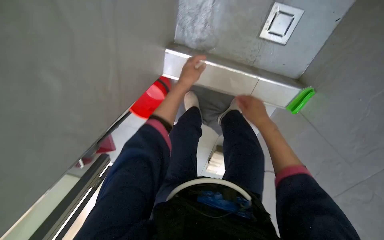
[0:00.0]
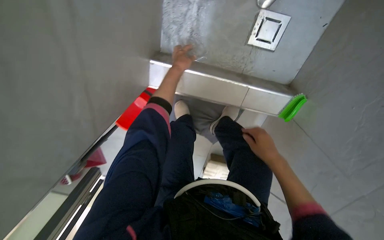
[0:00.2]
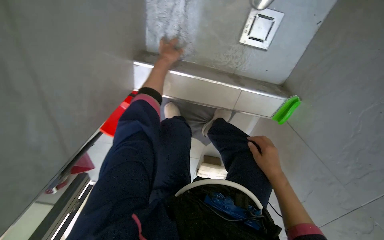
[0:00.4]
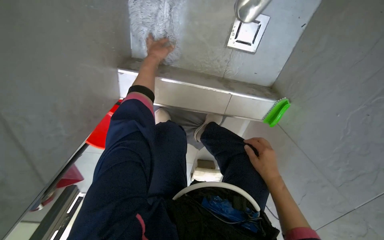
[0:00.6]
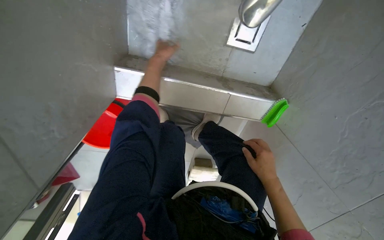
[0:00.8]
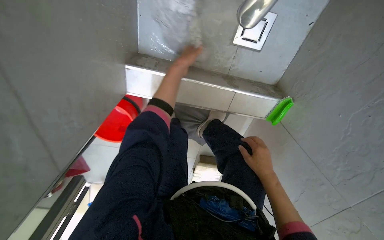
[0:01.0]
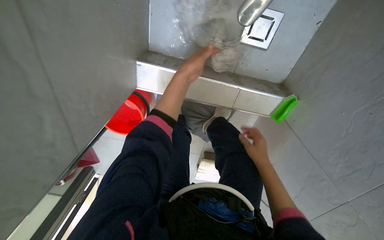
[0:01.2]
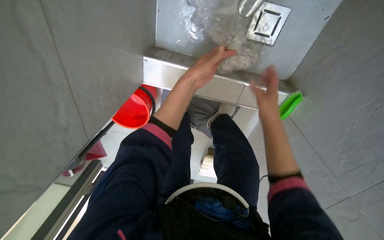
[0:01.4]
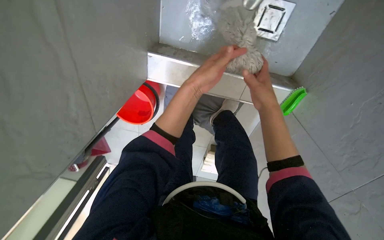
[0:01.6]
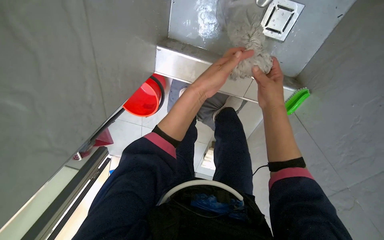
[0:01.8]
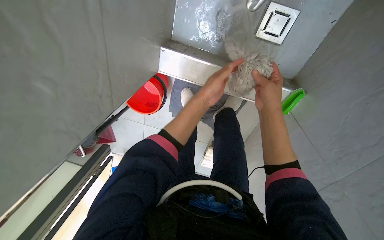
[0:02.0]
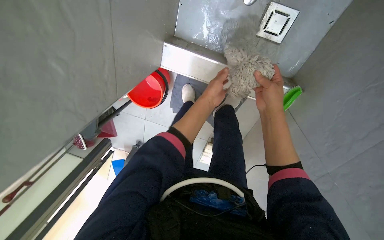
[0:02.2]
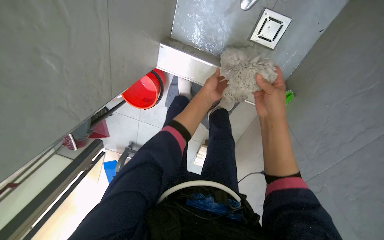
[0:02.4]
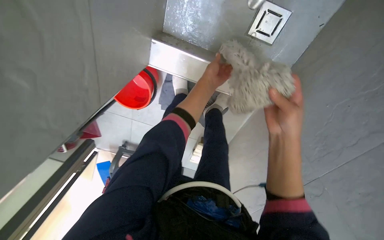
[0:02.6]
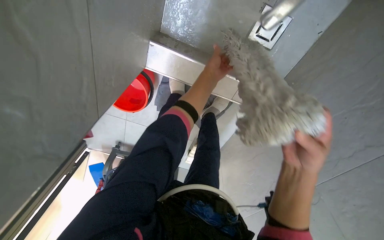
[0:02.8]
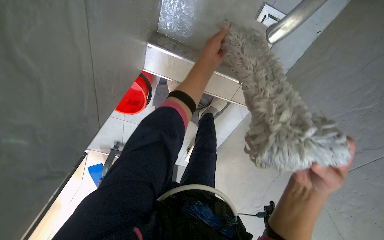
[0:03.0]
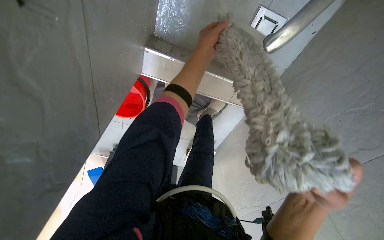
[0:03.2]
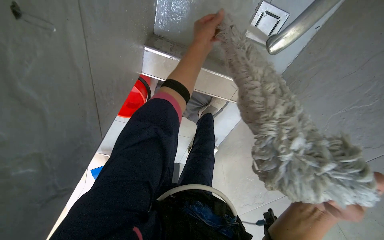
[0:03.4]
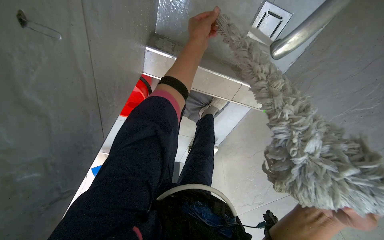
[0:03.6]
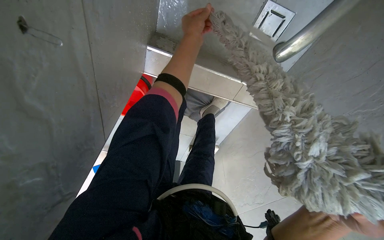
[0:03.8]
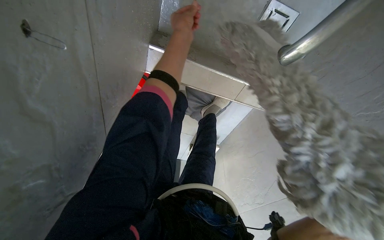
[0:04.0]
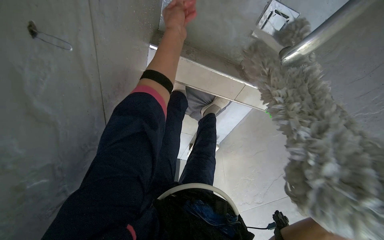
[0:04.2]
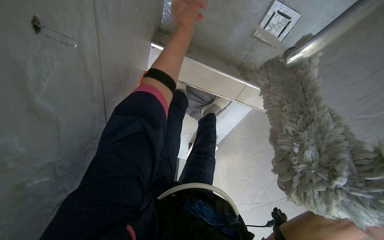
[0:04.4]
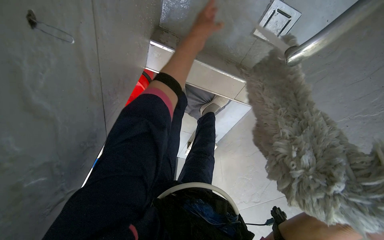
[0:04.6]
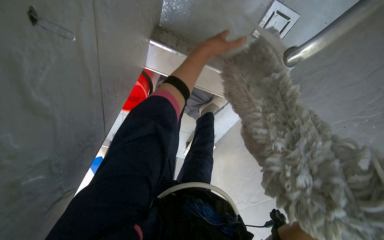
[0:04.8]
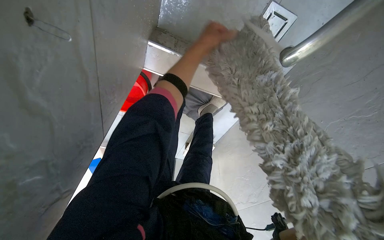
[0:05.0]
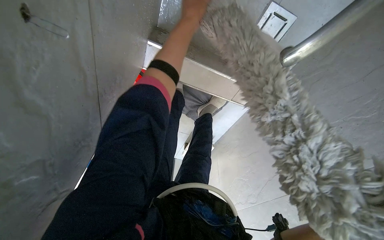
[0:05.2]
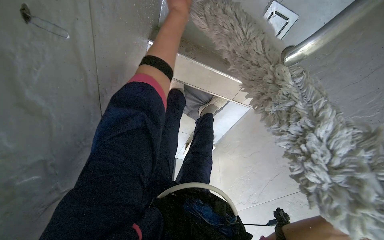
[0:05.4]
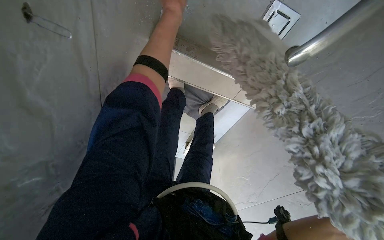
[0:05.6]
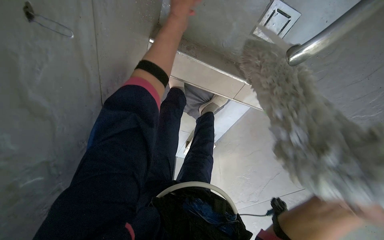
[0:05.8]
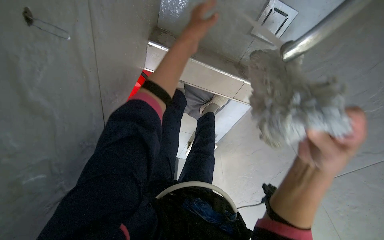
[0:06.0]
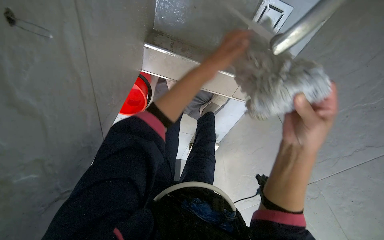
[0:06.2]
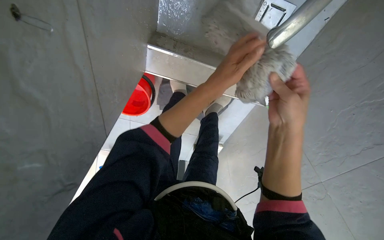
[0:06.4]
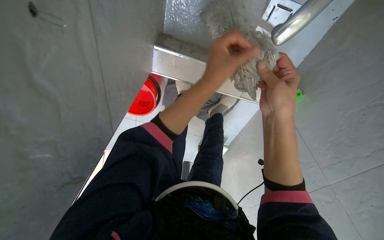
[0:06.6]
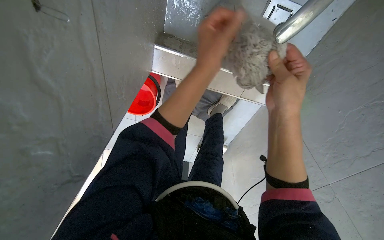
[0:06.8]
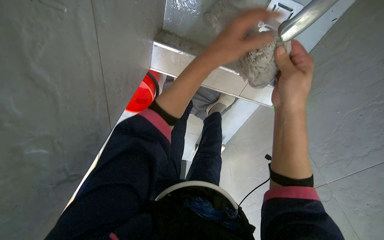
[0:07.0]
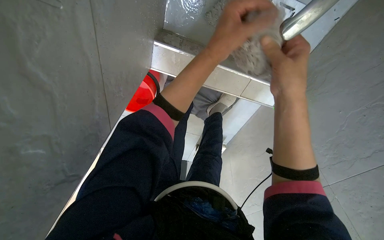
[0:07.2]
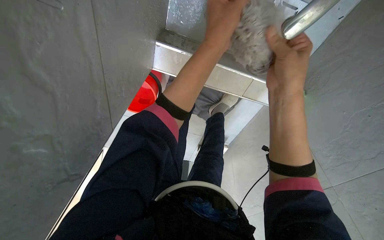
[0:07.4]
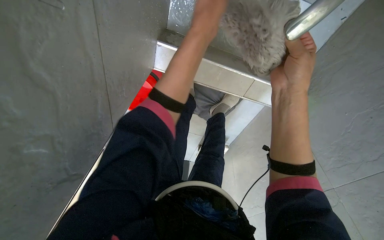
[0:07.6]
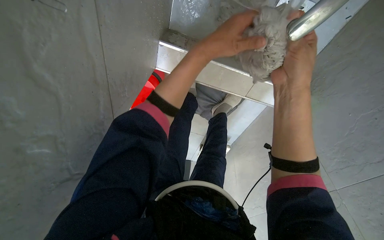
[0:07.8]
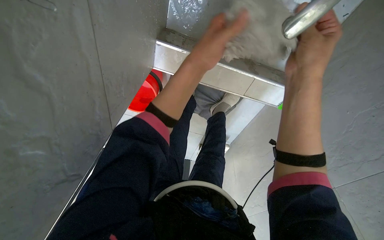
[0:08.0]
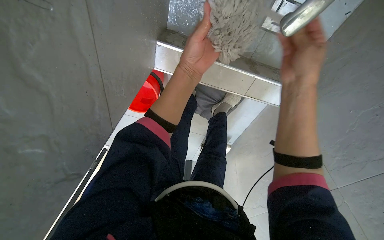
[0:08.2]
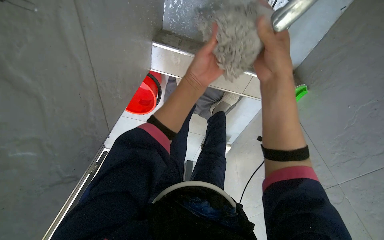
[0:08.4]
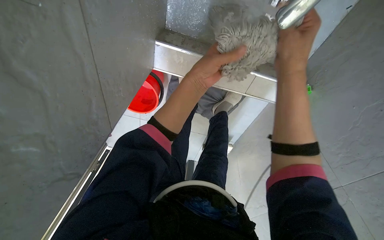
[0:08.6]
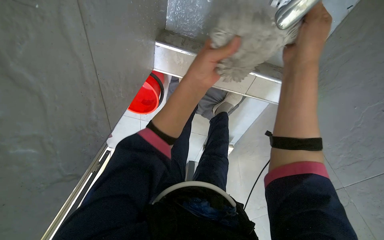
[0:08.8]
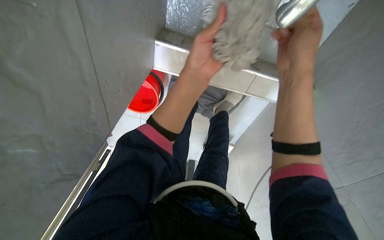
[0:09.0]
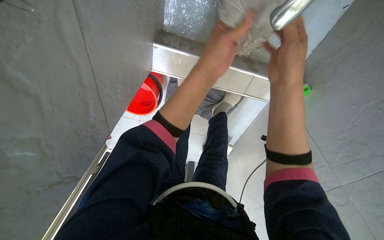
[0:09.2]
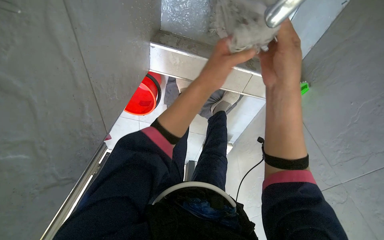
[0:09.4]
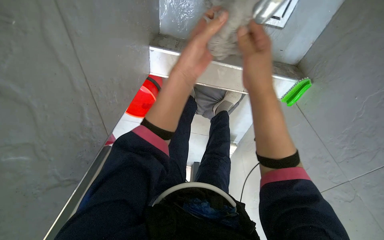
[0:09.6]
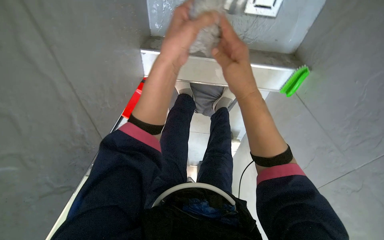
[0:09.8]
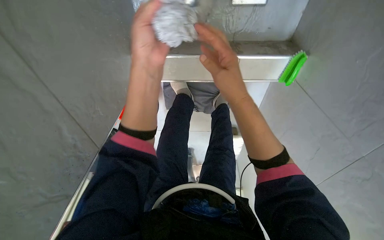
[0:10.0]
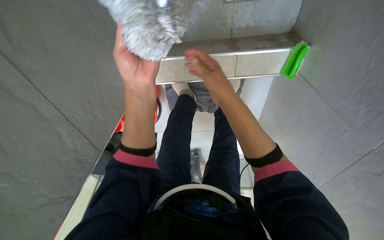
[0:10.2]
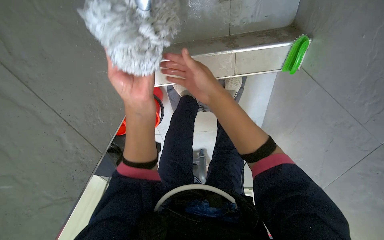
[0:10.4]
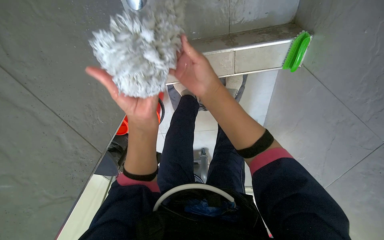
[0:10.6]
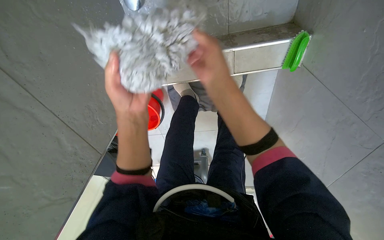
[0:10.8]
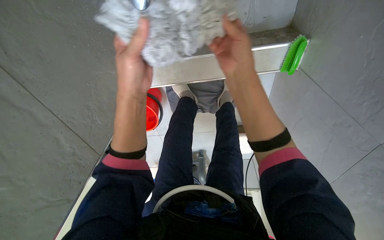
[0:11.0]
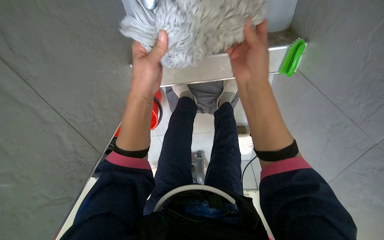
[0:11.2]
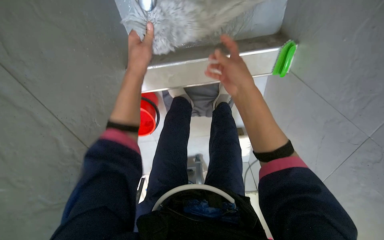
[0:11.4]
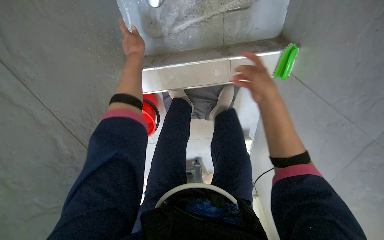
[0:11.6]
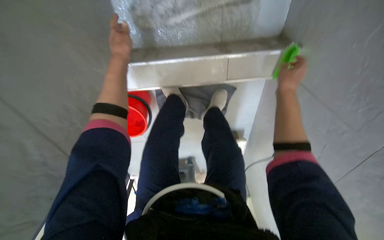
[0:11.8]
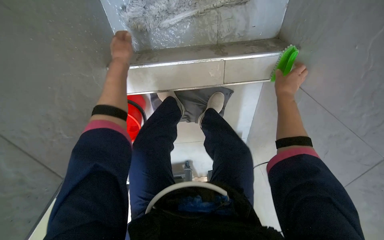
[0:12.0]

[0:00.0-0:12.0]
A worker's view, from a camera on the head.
Job: preparing cleaning supplies.
The whole recording: Preparing mop for cleaning. The worker attaches and cleans the mop head.
0:01.6 to 0:03.0: The left hand shifts roughly 10 cm up the picture. Meanwhile the right hand travels nearer to the camera and down the picture by some 30 cm.
0:03.0 to 0:04.4: The left hand heads to the left and up the picture, covering approximately 15 cm.
0:04.4 to 0:06.0: The left hand moves approximately 10 cm up the picture and comes back.
0:06.0 to 0:07.6: The left hand heads nearer to the camera, covering about 10 cm, and goes down the picture and returns, about 20 cm each way. Meanwhile the right hand shifts about 15 cm up the picture.
0:07.6 to 0:09.0: The left hand travels down the picture by some 15 cm.
0:09.0 to 0:10.4: The right hand travels farther from the camera by roughly 15 cm.
0:10.4 to 0:12.0: The right hand is displaced to the right and farther from the camera by roughly 35 cm; the left hand is displaced farther from the camera and up the picture by some 30 cm.

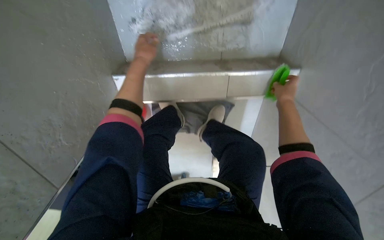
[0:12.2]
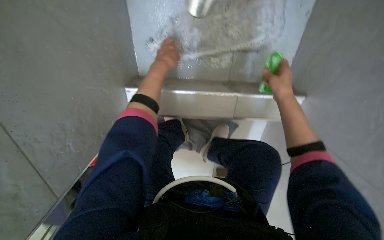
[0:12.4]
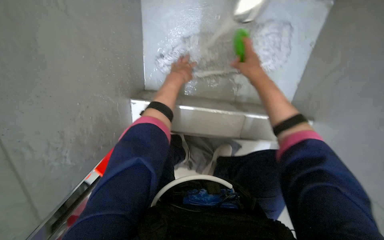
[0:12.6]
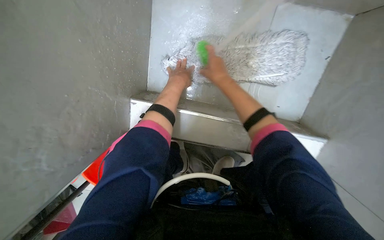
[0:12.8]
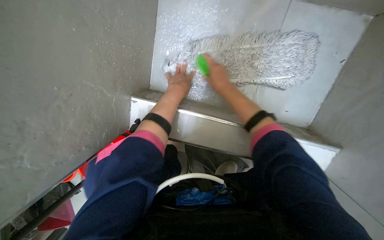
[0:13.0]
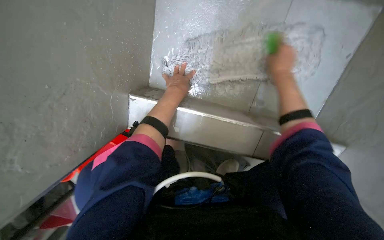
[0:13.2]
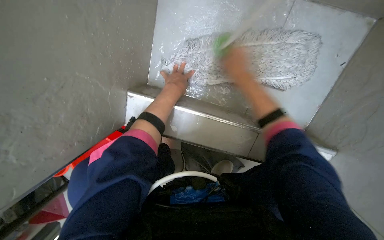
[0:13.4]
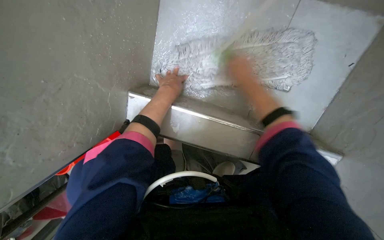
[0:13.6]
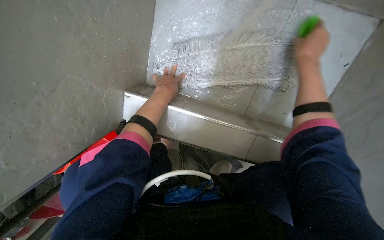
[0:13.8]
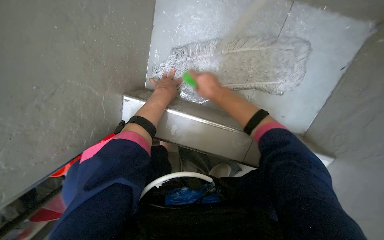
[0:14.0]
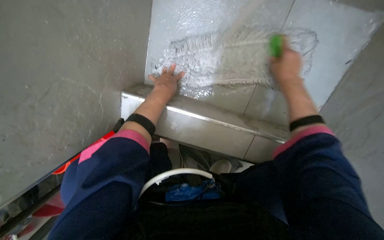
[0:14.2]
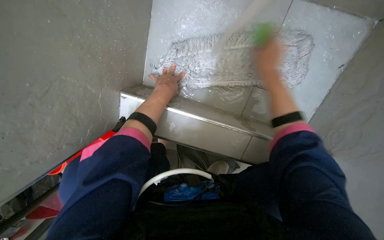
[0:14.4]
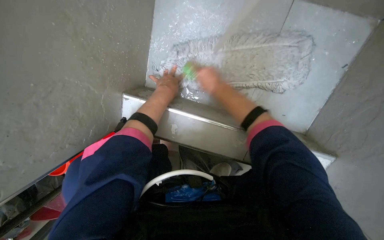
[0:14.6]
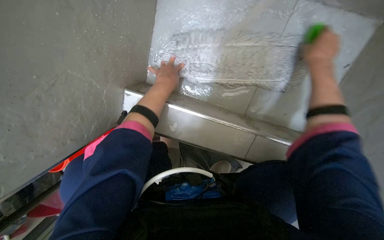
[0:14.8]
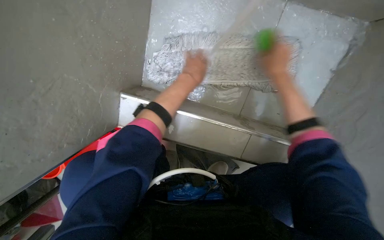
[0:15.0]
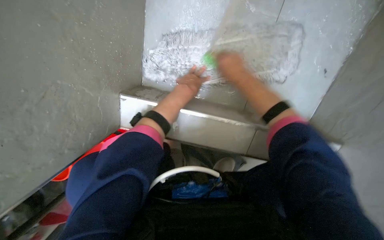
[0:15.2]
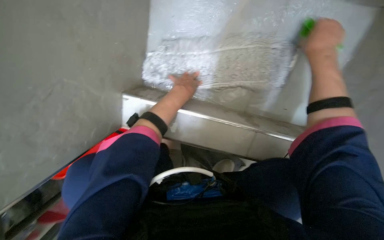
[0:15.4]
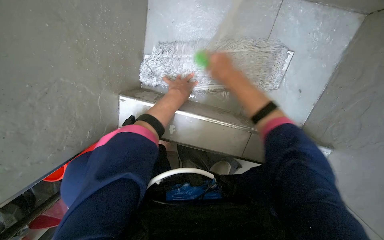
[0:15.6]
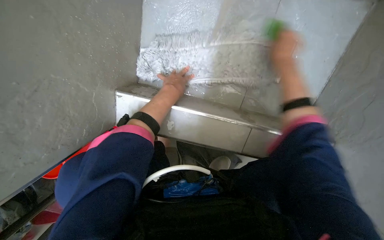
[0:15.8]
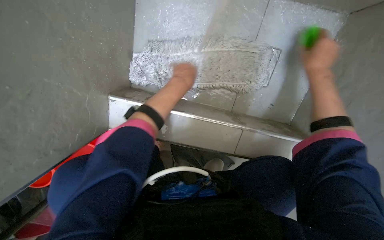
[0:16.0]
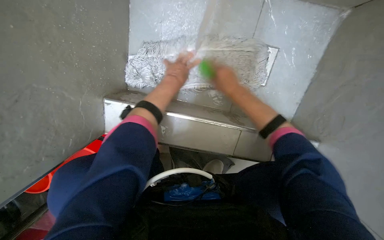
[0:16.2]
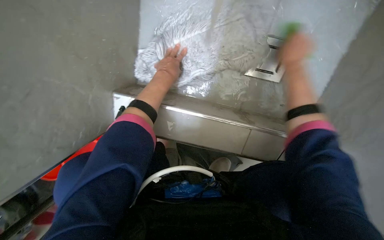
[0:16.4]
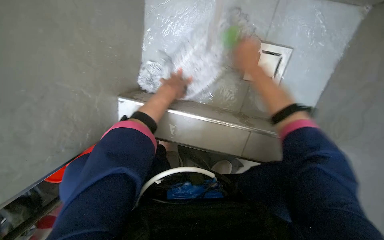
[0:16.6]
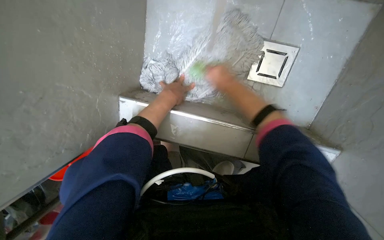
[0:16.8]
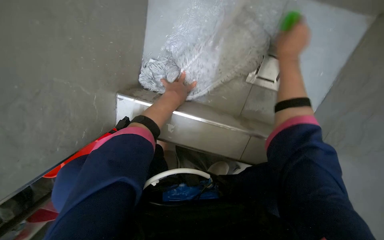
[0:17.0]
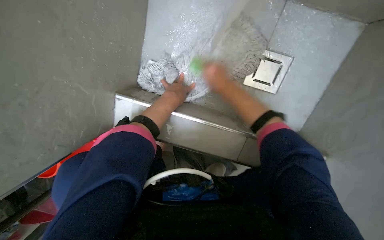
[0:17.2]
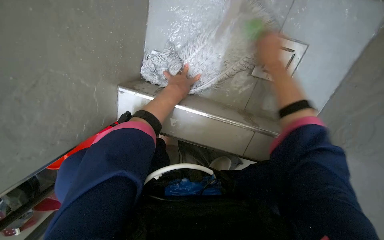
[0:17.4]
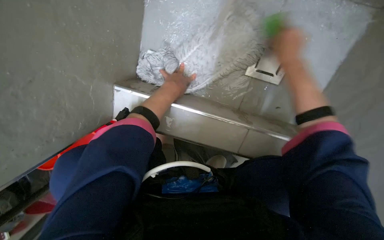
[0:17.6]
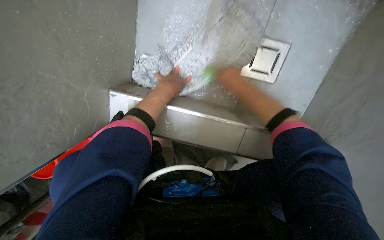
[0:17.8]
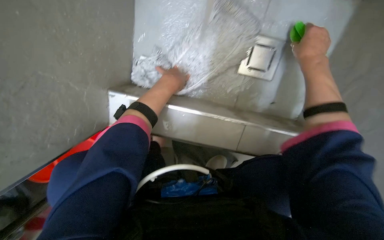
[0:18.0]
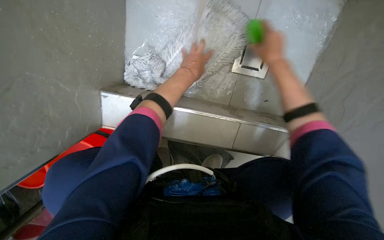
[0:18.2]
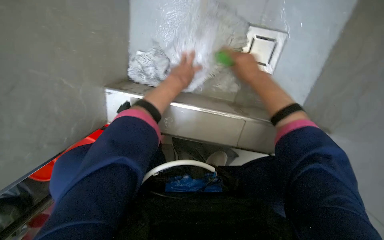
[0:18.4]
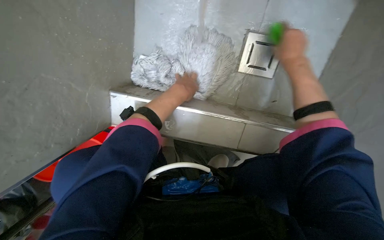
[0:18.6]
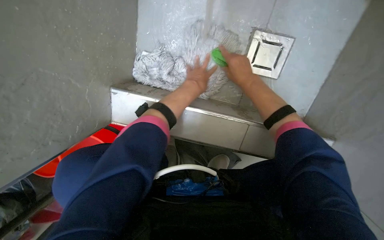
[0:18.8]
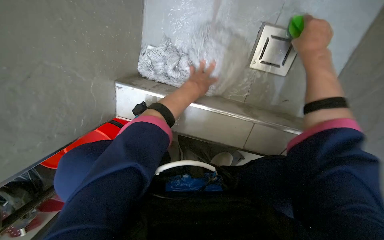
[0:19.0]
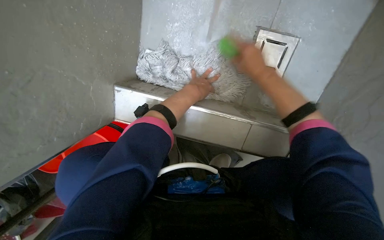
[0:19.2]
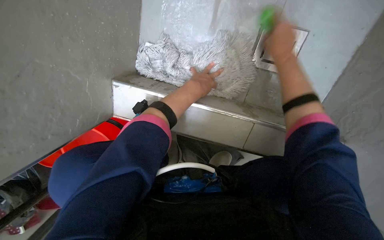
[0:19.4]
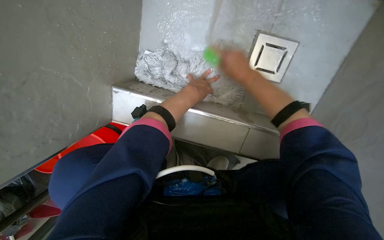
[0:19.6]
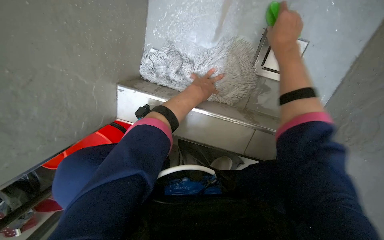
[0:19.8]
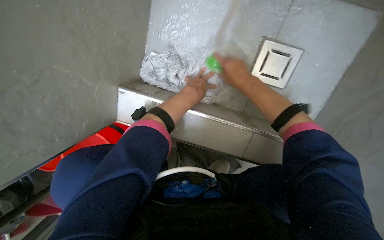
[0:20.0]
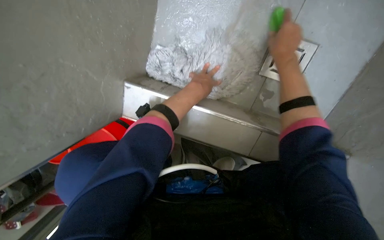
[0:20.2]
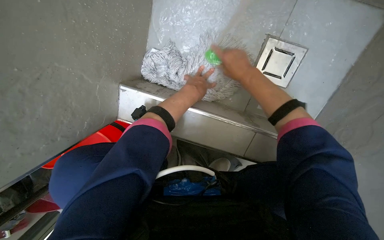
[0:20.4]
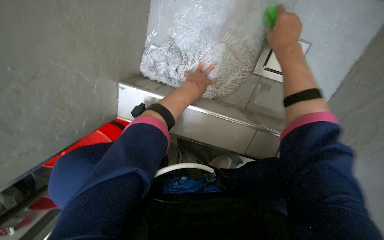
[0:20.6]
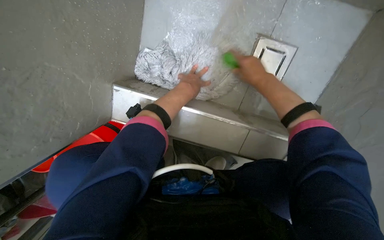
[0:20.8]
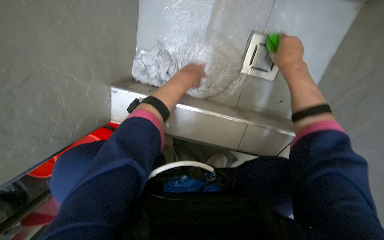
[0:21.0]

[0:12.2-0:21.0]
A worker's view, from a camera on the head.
Job: preparing cleaning supplies.
The whole recording: Preparing mop for cleaning. The worker attaches and cleans the mop head.
0:12.2 to 0:13.6: The wearer looks roughly 20 degrees further upward. The left hand moves farther from the camera, approximately 15 cm. The right hand is displaced up the picture and to the left by roughly 35 cm.
0:13.6 to 0:15.2: The left hand is displaced to the right by about 10 cm, while the right hand moves left and right over some 20 cm, changing direction 3 times.
0:15.2 to 0:16.6: The right hand moves nearer and farther over some 15 cm, changing direction 2 times.
0:19.6 to 0:21.0: The right hand travels to the right by some 15 cm.
